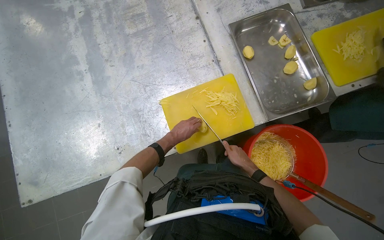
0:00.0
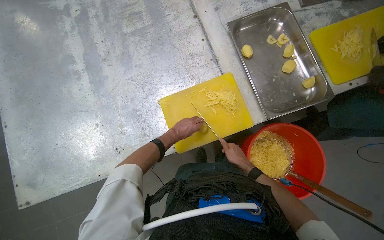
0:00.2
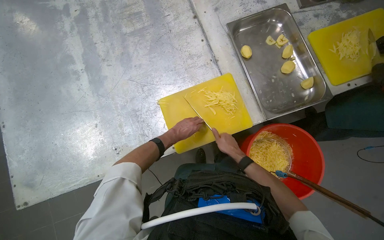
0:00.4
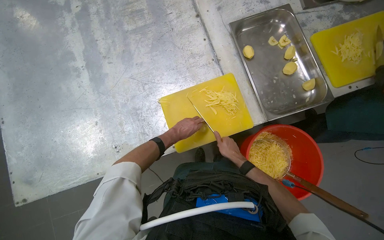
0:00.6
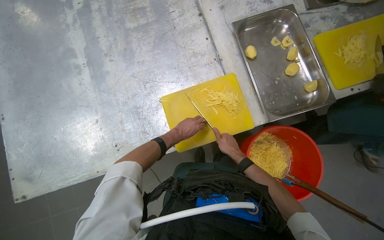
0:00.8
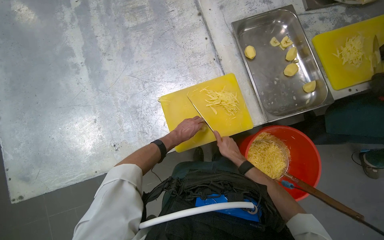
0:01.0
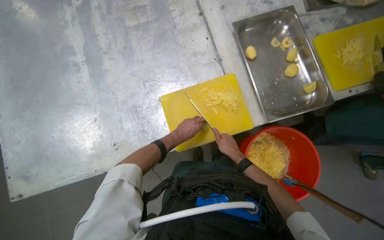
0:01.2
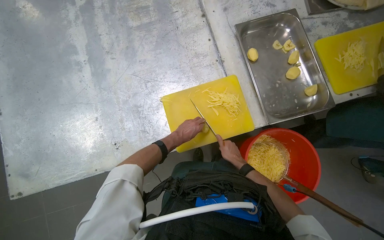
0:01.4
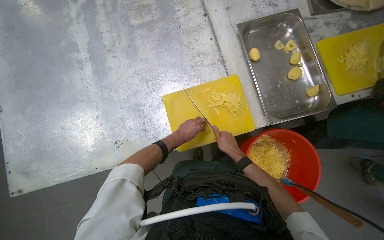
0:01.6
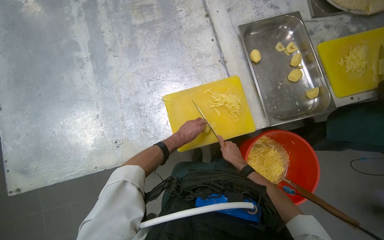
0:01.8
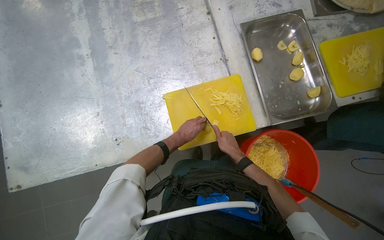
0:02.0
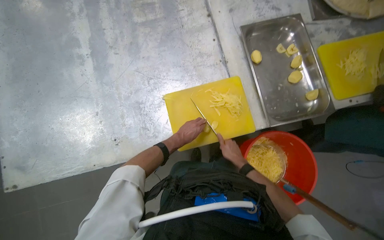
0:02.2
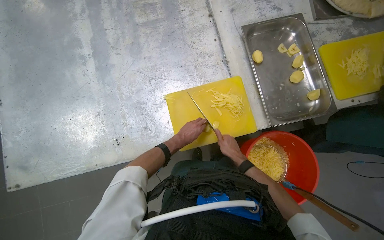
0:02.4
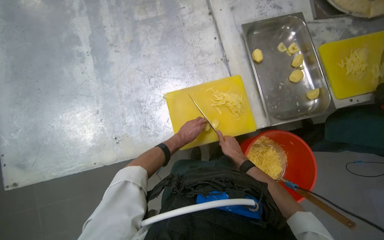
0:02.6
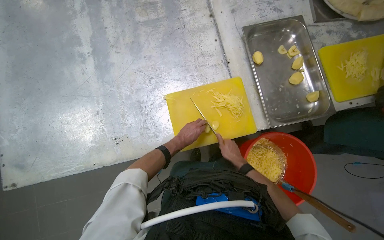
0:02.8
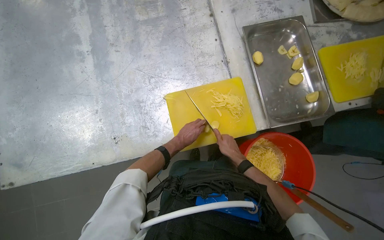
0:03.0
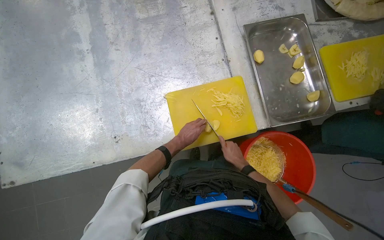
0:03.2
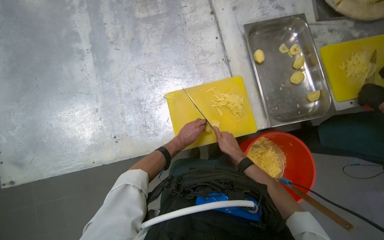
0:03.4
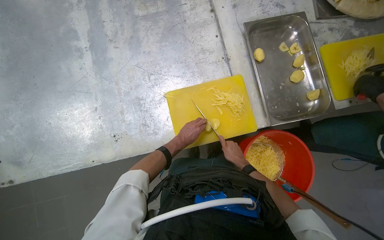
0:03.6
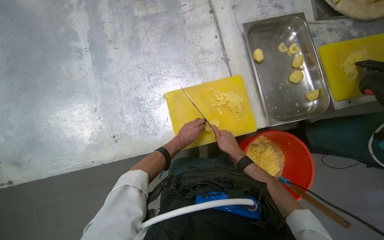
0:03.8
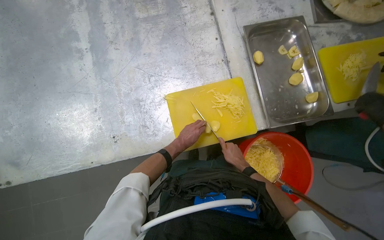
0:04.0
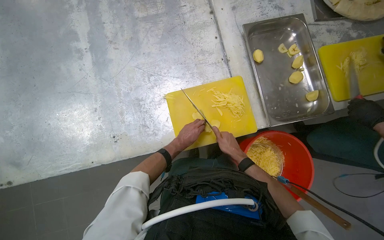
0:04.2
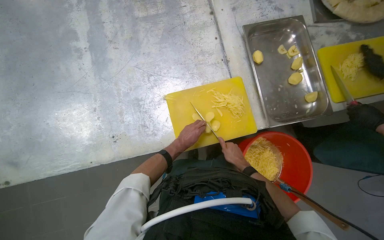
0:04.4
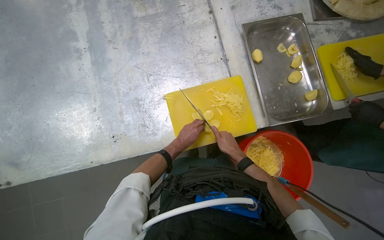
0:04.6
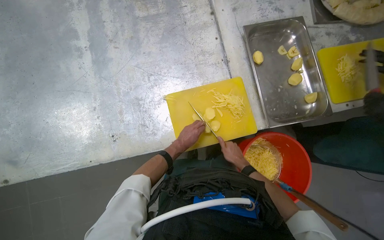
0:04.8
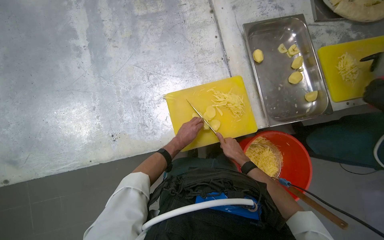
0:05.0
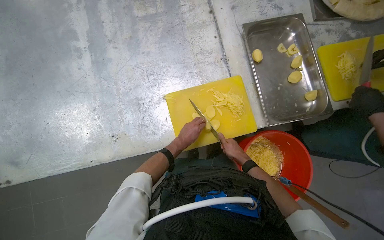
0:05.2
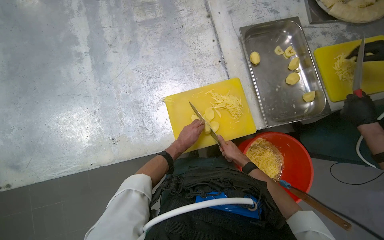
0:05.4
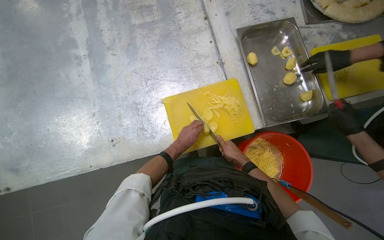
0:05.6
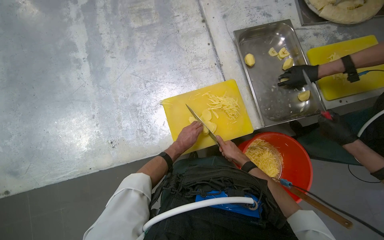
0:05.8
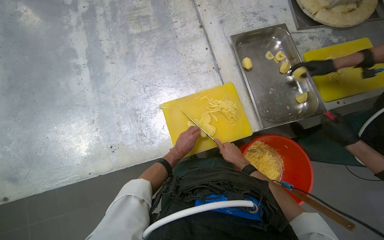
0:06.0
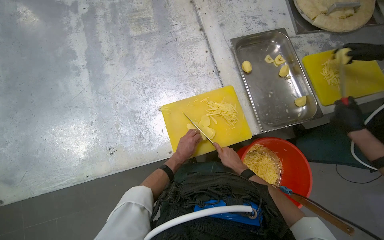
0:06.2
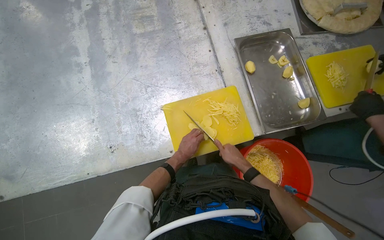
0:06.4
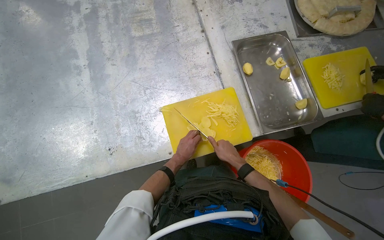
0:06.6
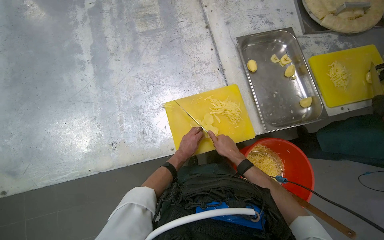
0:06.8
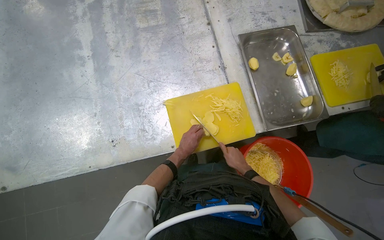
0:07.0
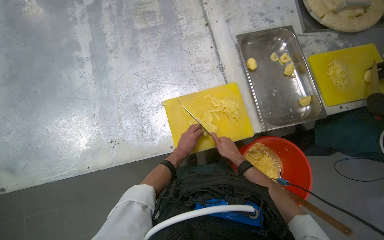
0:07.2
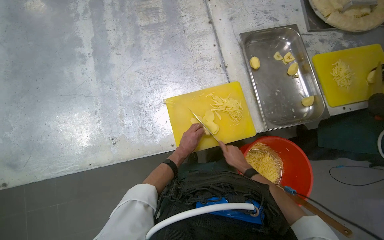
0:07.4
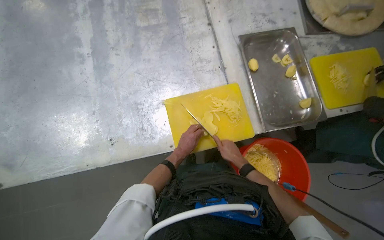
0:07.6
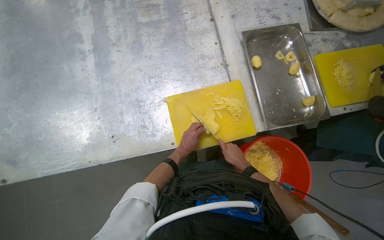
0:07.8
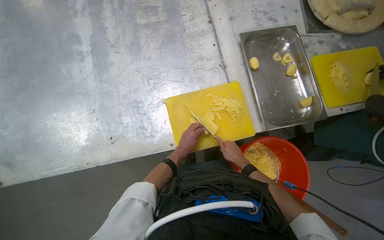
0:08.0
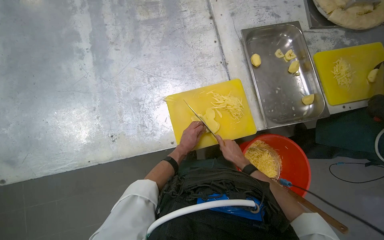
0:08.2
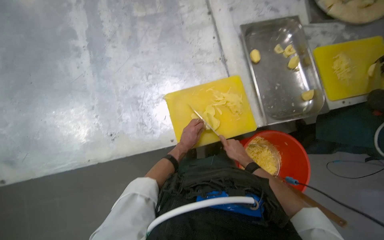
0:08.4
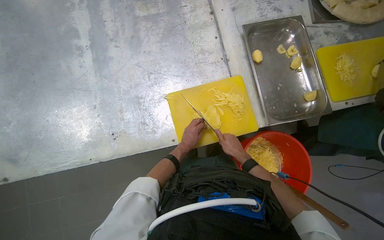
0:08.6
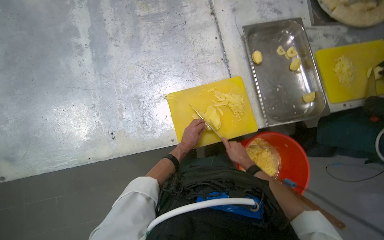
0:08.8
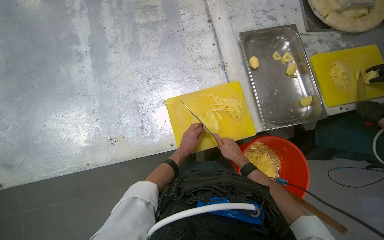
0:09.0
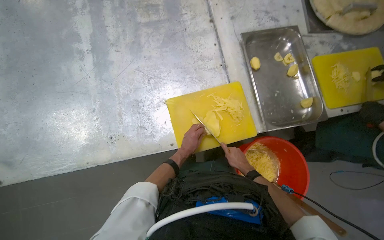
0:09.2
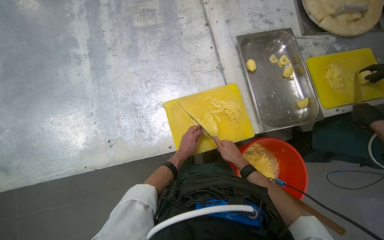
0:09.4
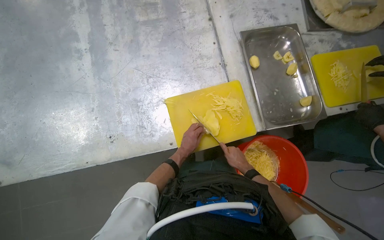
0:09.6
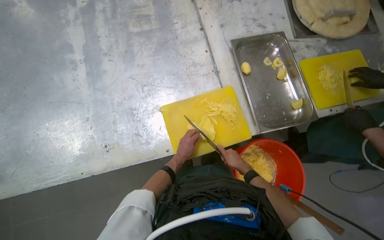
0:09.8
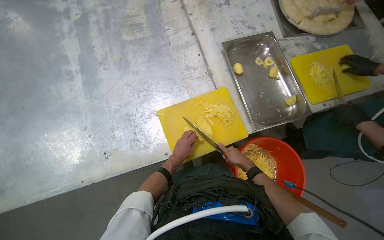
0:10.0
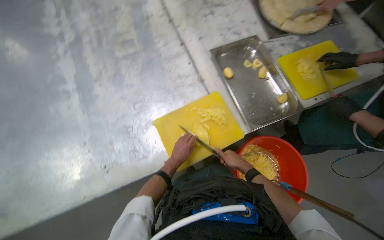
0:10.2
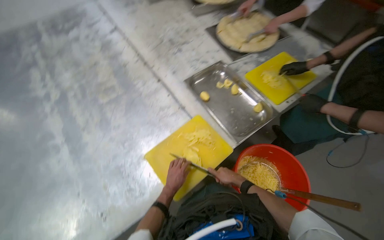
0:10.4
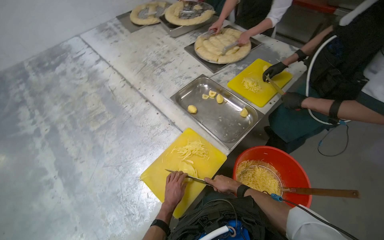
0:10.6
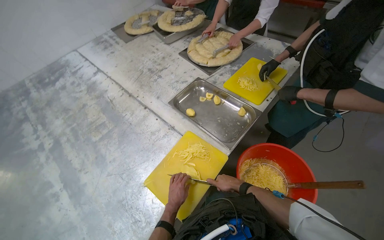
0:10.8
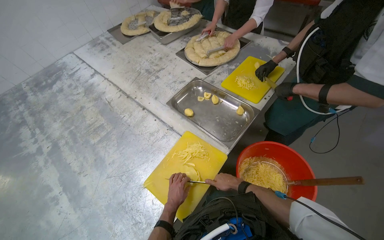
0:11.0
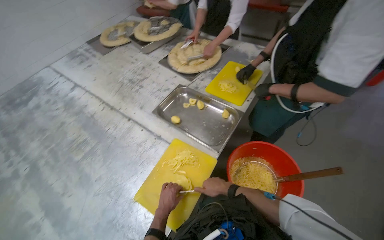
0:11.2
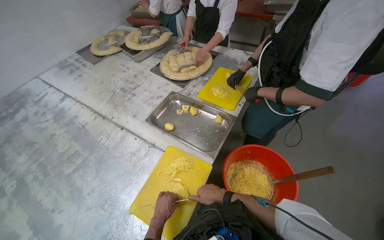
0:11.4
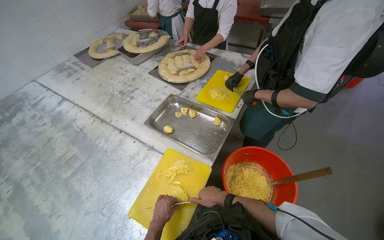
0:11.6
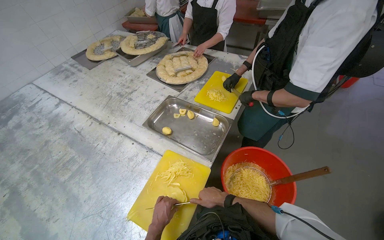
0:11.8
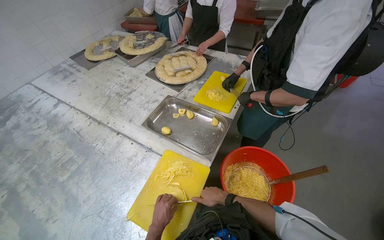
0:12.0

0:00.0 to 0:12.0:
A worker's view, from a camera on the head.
Job: preparing food.
The whole recording: Slicing potatoes on cutting board. The worker continues slicing potatoes into thin strips on a yellow cutting board.
0:01.6 to 0:09.0: The hands are busy where they are.
0:09.0 to 0:10.4: The wearer looks approximately 15 degrees further upward.
0:10.4 to 0:12.0: The camera pitches upward, by roughly 10 degrees.

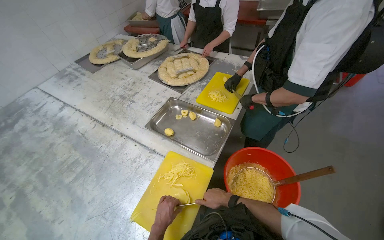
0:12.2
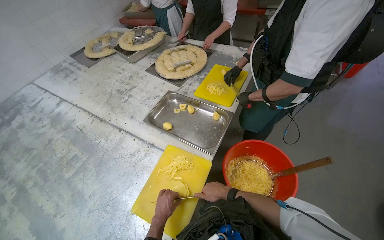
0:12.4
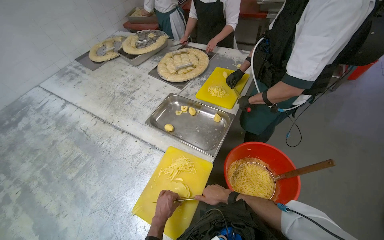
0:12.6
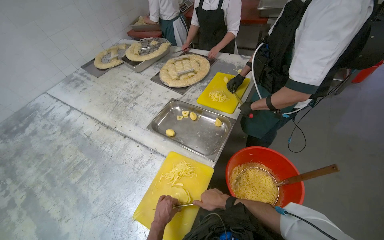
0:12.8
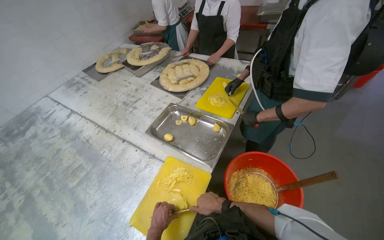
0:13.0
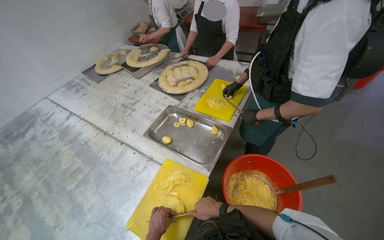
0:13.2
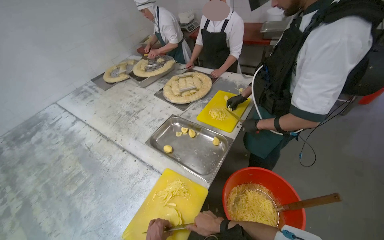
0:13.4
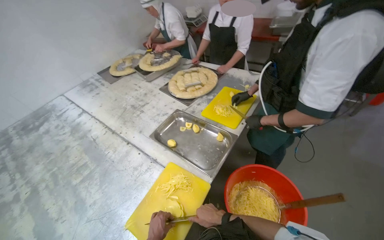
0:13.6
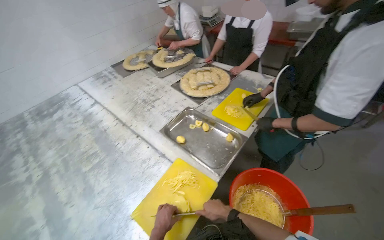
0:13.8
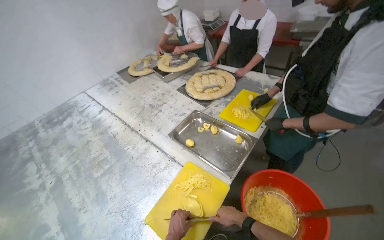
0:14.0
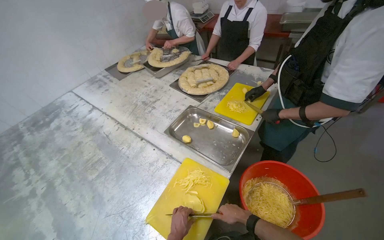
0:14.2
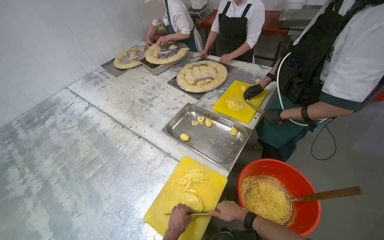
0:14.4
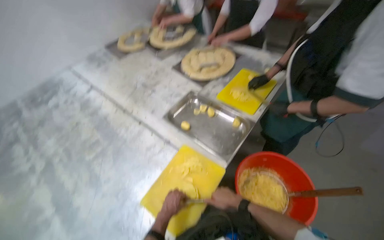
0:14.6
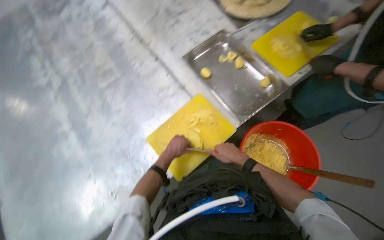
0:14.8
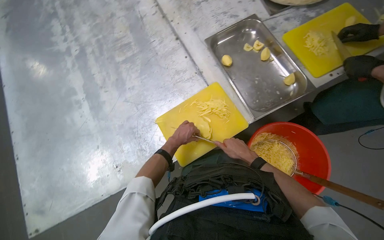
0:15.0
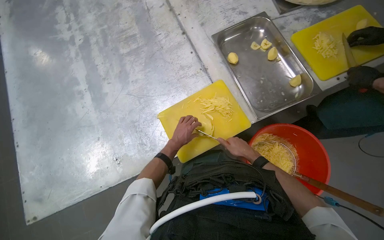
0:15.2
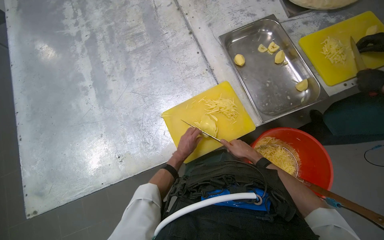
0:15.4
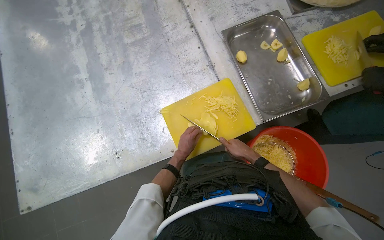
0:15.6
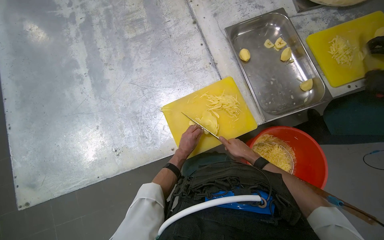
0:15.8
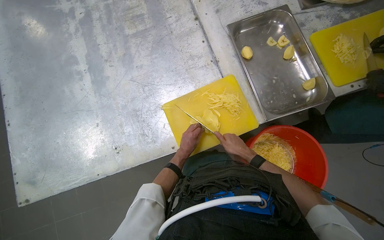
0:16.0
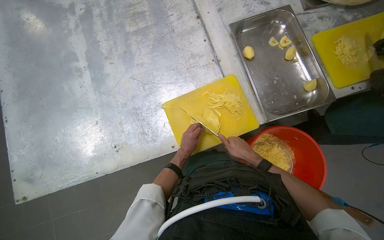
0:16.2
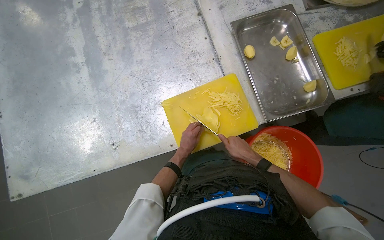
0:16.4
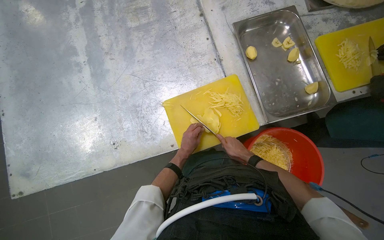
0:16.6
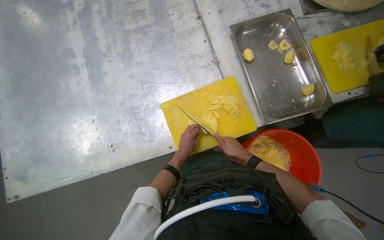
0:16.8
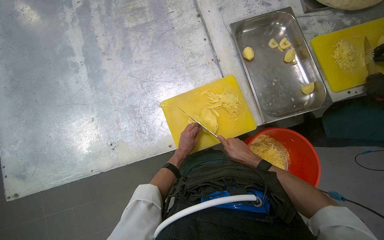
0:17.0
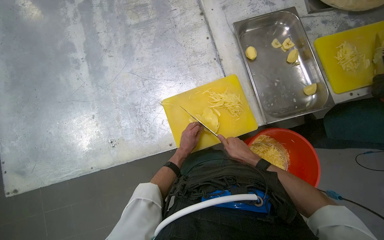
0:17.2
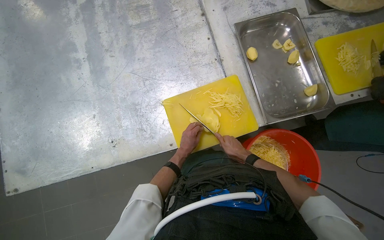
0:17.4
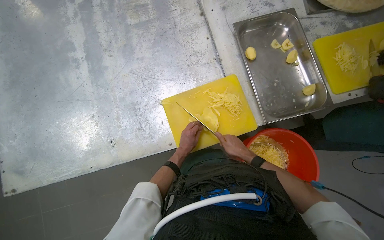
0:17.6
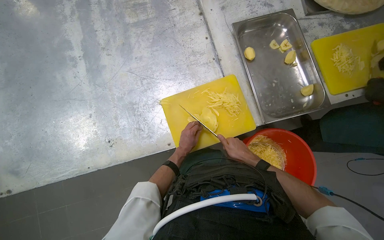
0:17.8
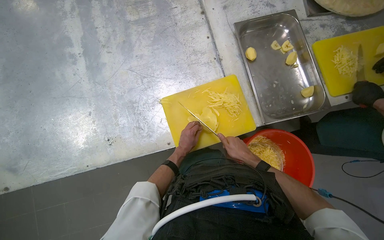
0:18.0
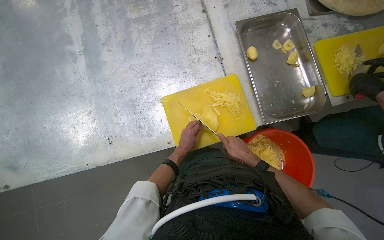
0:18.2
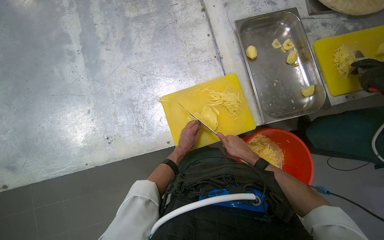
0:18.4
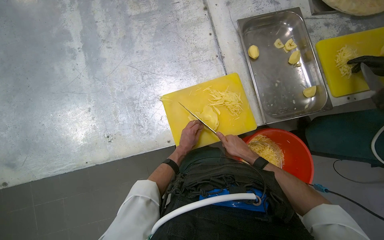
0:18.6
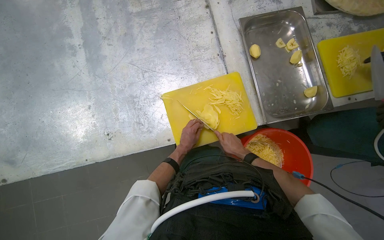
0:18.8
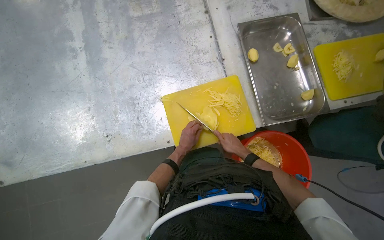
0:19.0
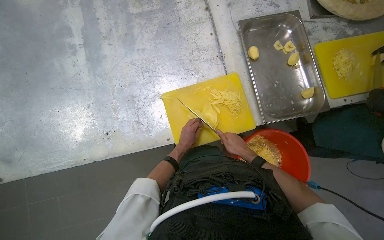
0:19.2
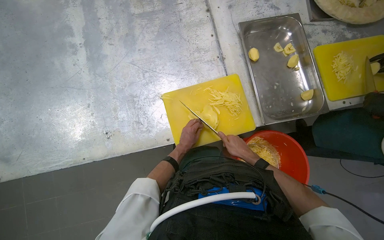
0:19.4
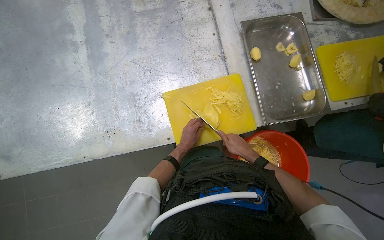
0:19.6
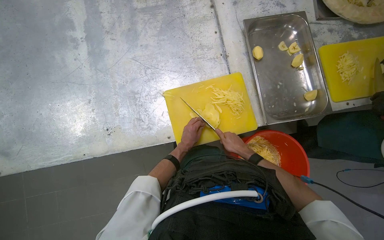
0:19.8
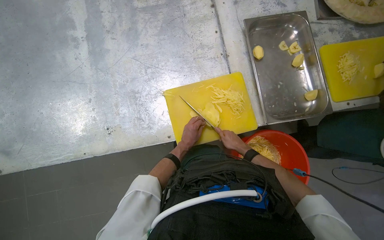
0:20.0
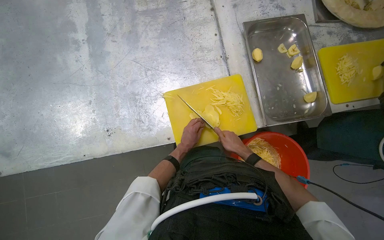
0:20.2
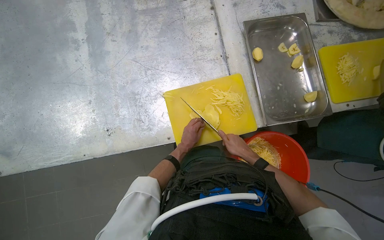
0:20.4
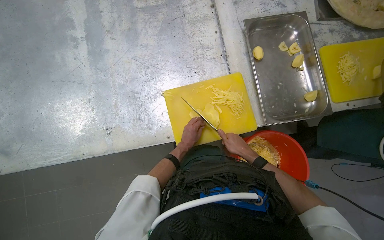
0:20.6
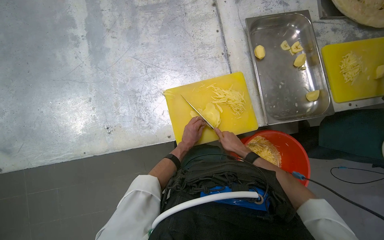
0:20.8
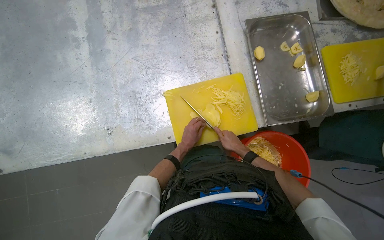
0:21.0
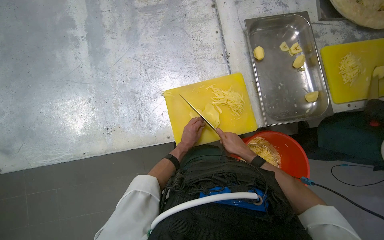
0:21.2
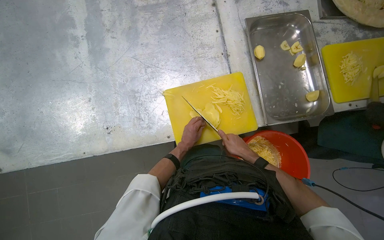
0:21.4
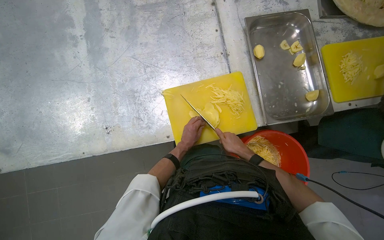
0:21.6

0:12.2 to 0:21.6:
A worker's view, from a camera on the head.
Job: preparing food.
The whole recording: Slicing potatoes on cutting board. The worker continues slicing potatoes into thin strips on a yellow cutting board.
0:13.8 to 0:15.4: The camera pitches downward, by about 30 degrees. The scene turns approximately 25 degrees clockwise in the picture.
0:15.4 to 0:18.4: The hands make small movements and keep their place.
0:18.4 to 0:21.6: The hands are busy where they are.
